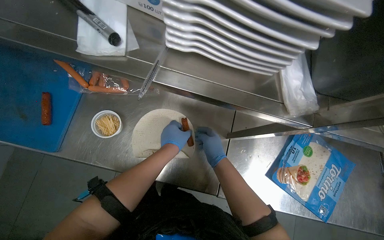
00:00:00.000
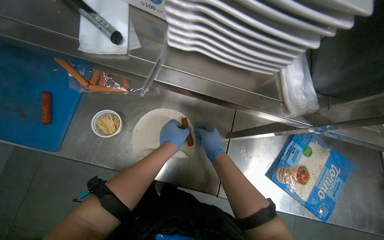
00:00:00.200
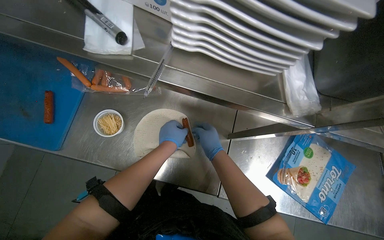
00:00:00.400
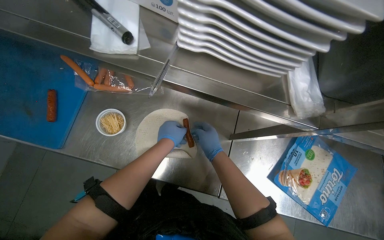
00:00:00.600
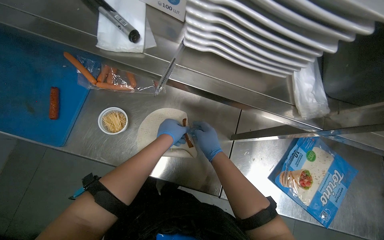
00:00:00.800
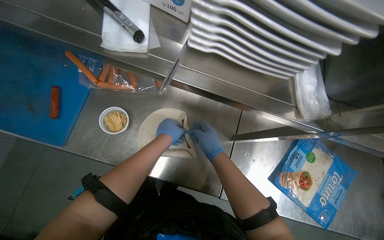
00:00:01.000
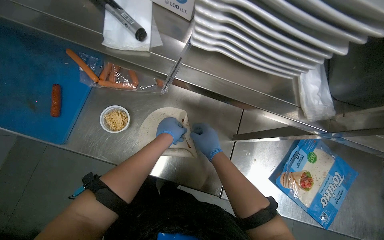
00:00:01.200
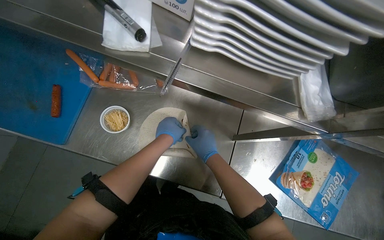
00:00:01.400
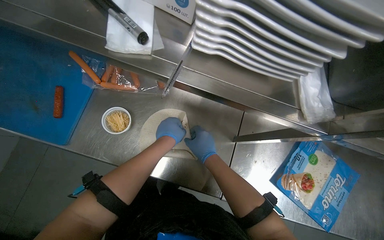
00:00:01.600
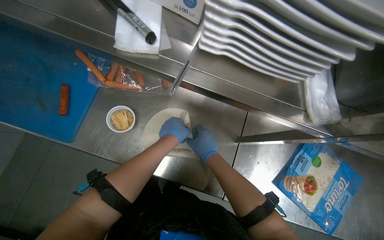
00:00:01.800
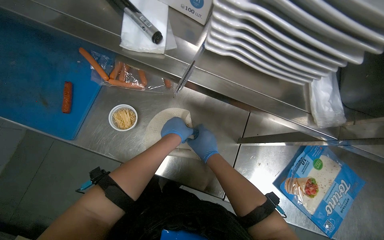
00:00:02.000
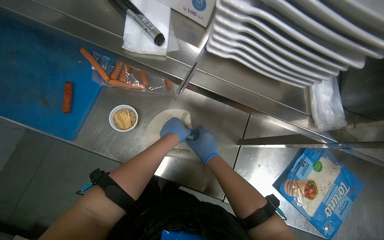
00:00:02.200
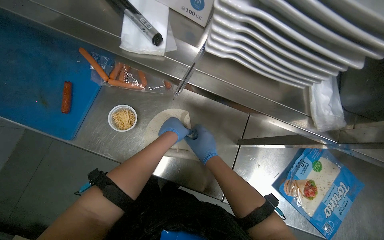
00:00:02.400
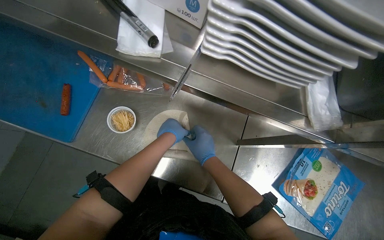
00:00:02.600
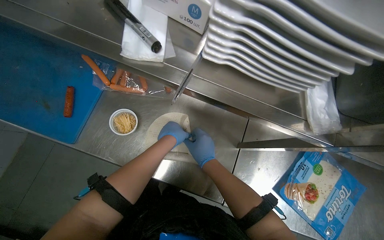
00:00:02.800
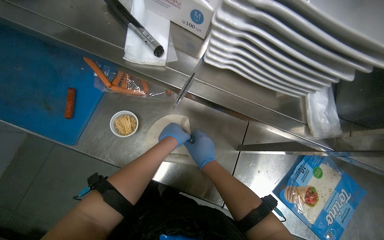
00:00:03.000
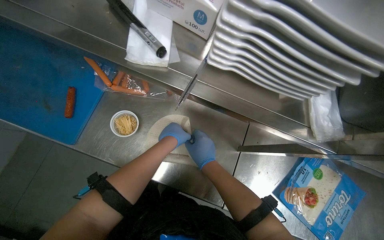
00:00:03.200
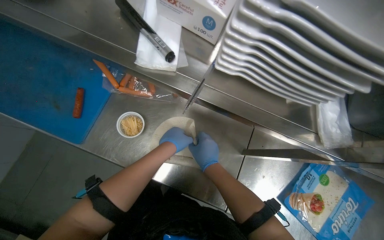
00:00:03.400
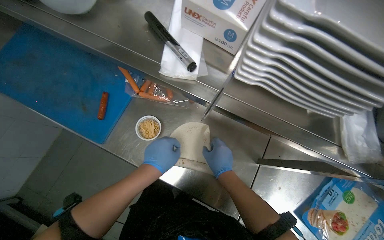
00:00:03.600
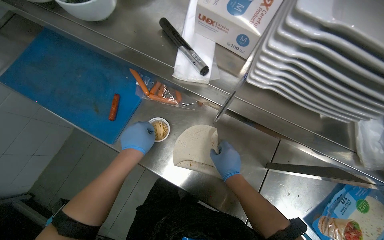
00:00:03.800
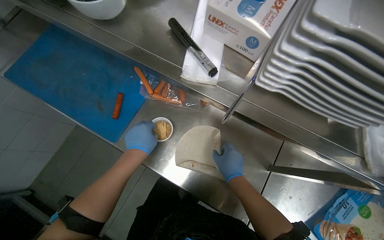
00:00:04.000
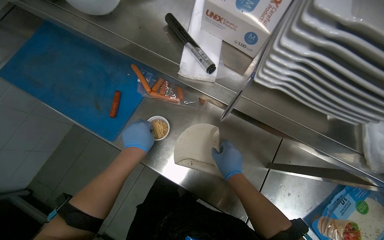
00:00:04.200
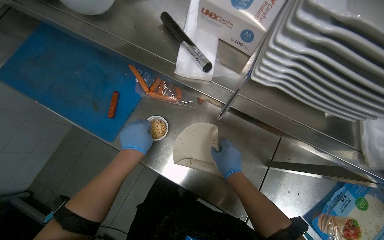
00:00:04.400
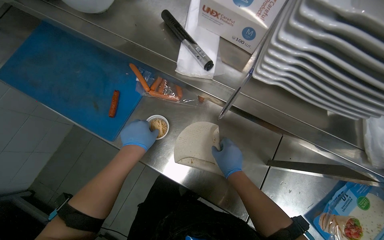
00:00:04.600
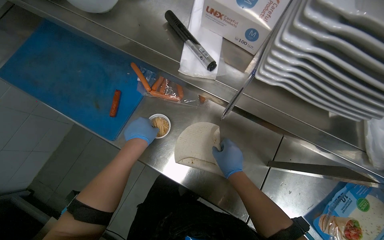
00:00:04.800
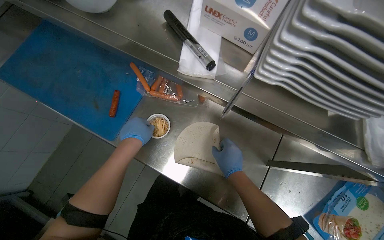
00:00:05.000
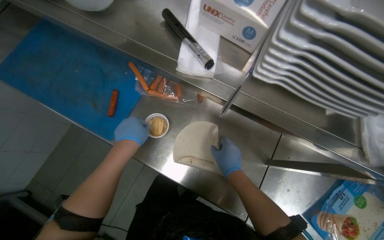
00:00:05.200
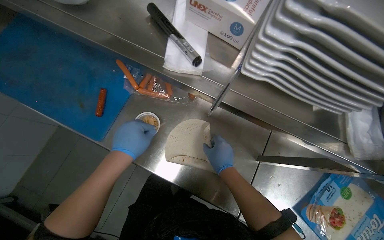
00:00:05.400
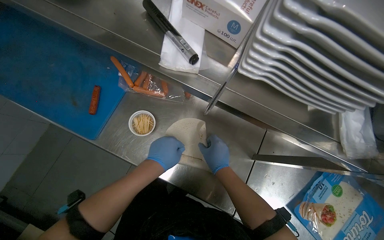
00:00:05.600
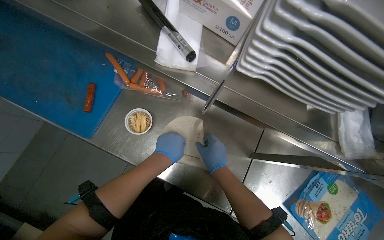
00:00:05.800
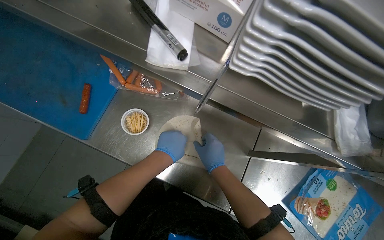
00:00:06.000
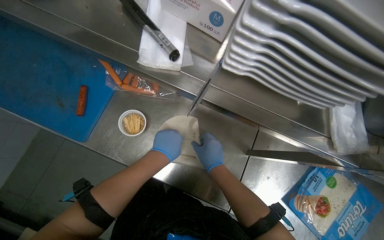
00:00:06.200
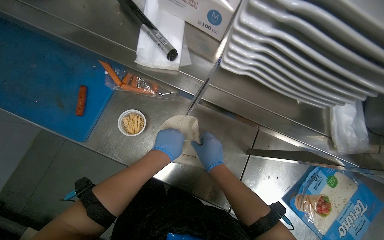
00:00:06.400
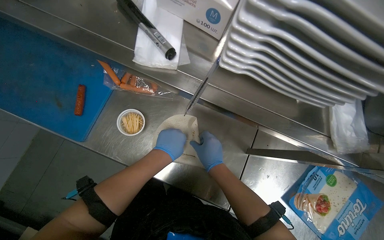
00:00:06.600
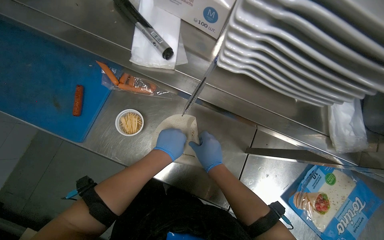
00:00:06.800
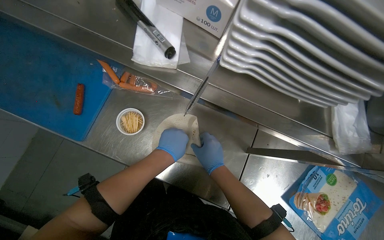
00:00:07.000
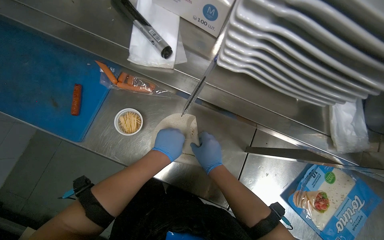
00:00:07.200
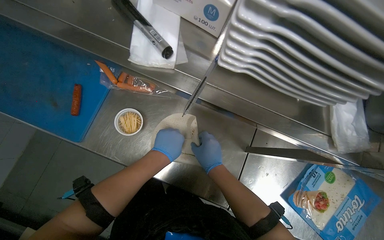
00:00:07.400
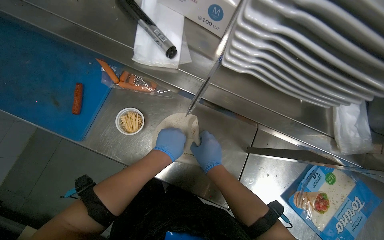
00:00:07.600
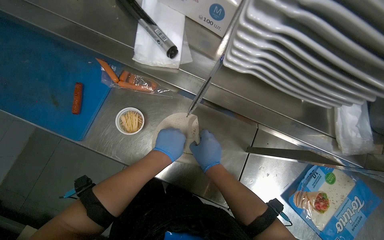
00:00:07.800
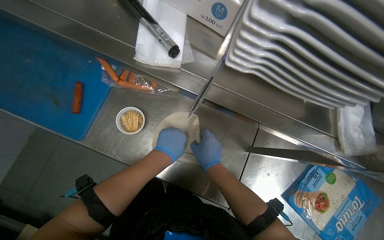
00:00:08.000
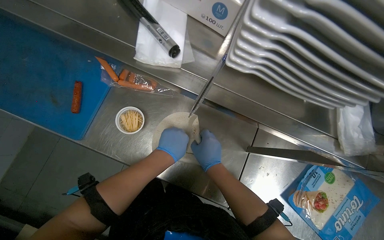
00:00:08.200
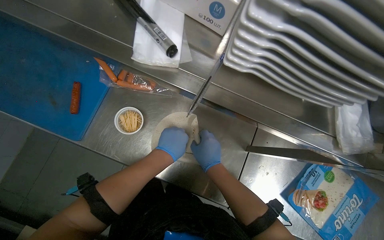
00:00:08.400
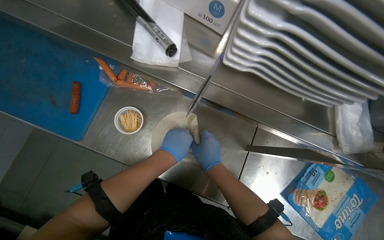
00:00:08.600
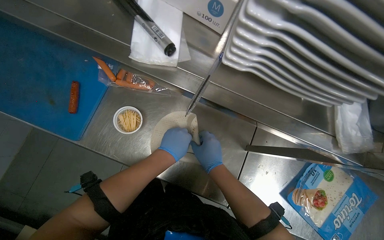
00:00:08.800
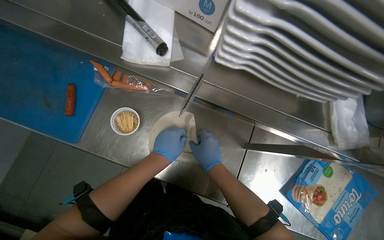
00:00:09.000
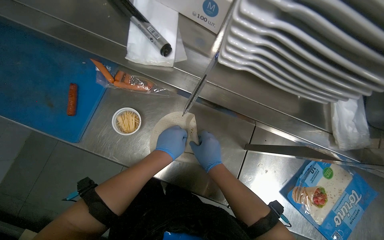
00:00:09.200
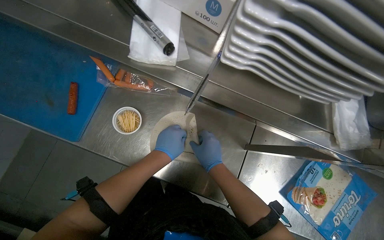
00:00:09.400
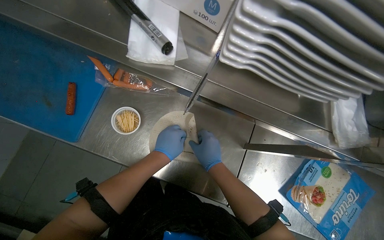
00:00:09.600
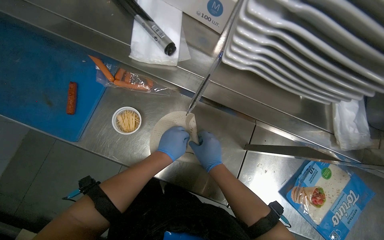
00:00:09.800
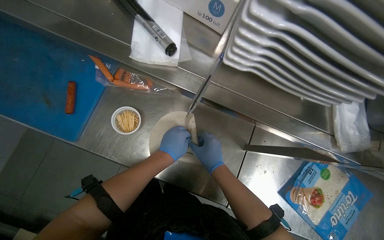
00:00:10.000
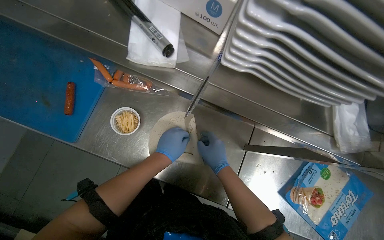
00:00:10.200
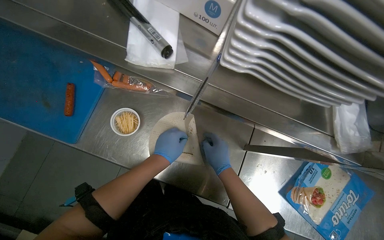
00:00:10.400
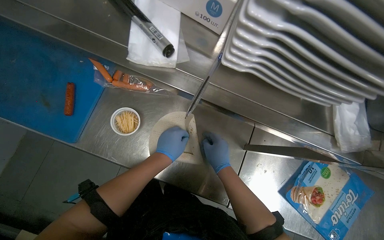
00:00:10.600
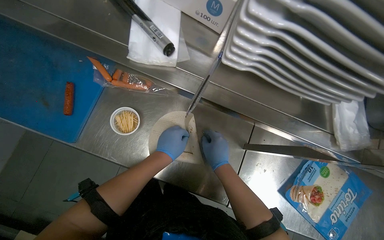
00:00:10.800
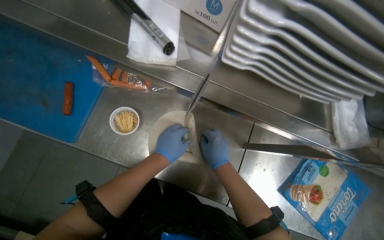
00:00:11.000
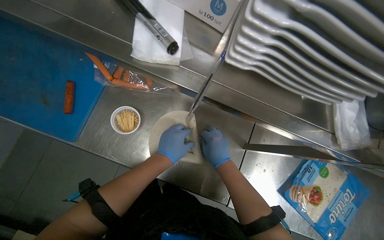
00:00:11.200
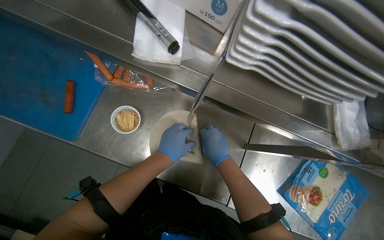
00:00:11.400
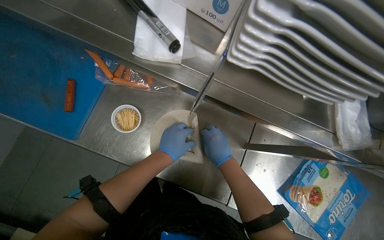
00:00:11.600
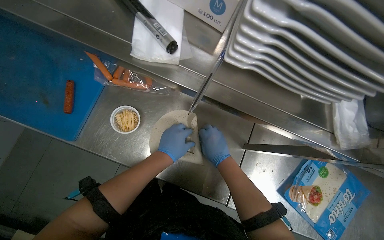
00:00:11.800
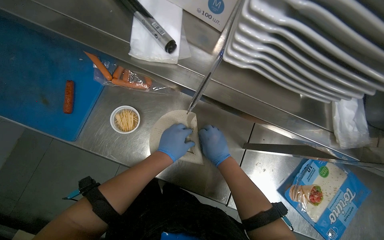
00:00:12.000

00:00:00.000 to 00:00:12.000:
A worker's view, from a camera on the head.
Job: preparing food.
The whole recording: Rolling sausages into tortillas. The worker places sausages onto tortillas and rolls them up.
00:00:00.000 to 00:00:03.000: The hands work in one place, with small movements.
00:00:03.000 to 00:00:04.400: The left hand goes about 20 cm to the left.
00:00:04.400 to 00:00:06.000: The left hand goes some 15 cm to the right.
00:00:06.000 to 00:00:12.000: The hands stay close to where they were, moving slightly.

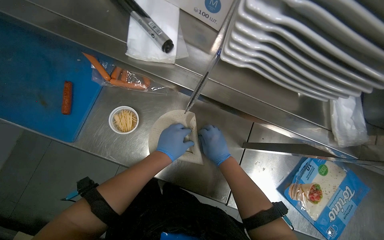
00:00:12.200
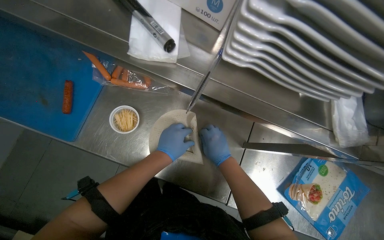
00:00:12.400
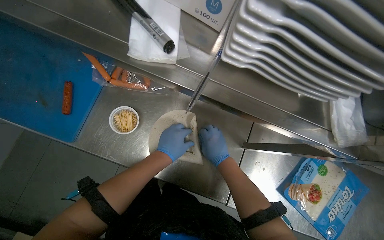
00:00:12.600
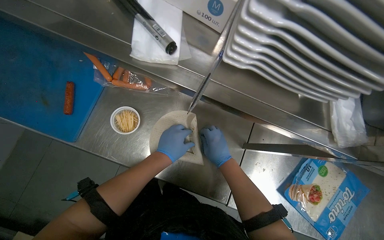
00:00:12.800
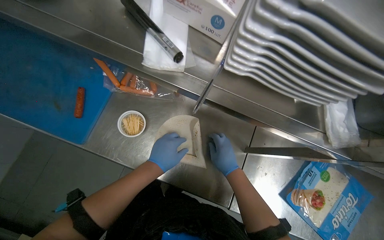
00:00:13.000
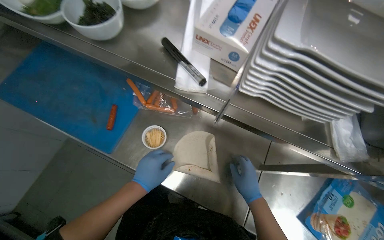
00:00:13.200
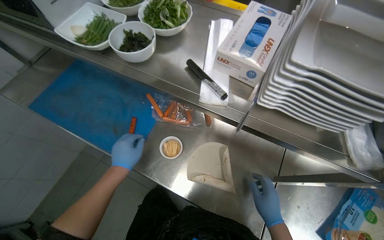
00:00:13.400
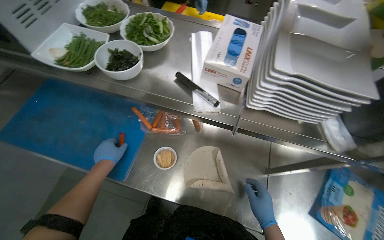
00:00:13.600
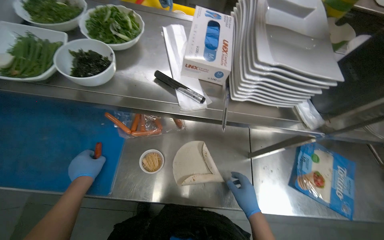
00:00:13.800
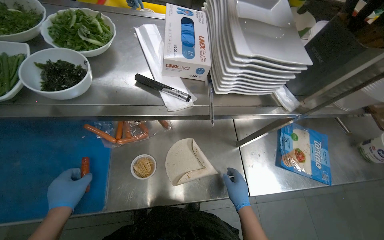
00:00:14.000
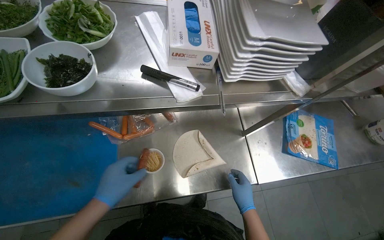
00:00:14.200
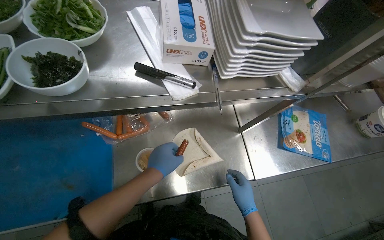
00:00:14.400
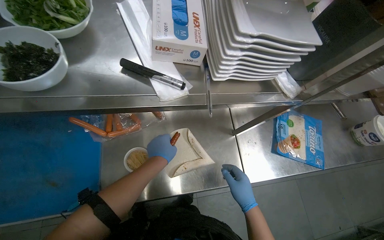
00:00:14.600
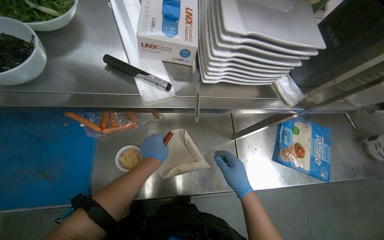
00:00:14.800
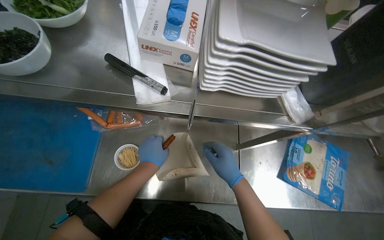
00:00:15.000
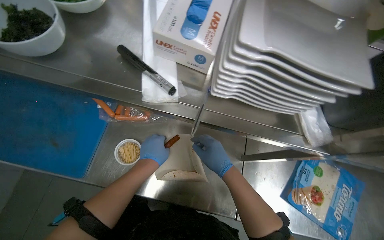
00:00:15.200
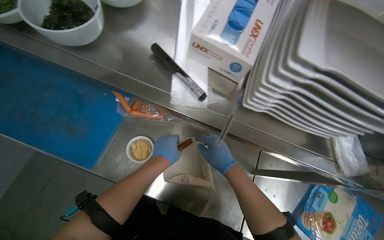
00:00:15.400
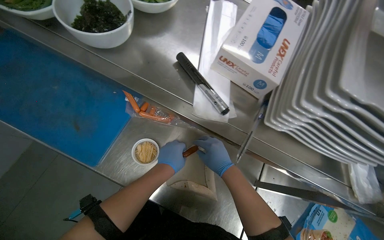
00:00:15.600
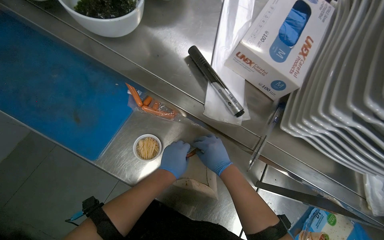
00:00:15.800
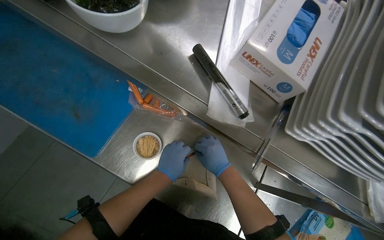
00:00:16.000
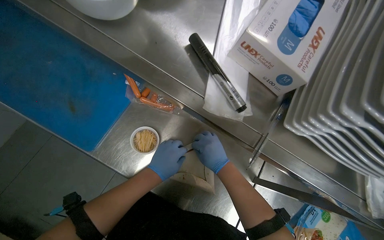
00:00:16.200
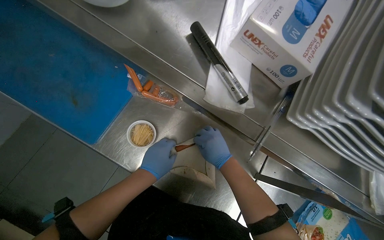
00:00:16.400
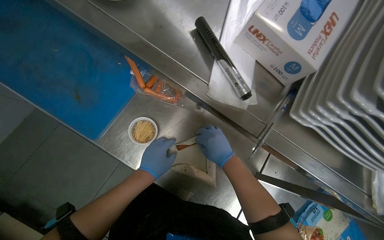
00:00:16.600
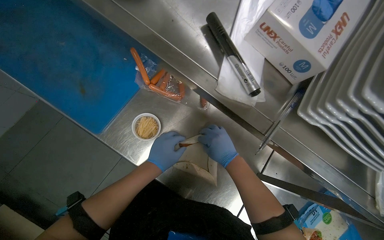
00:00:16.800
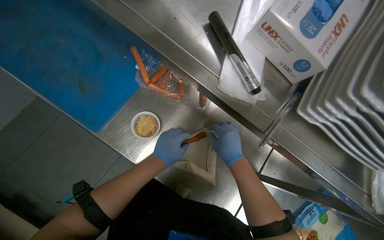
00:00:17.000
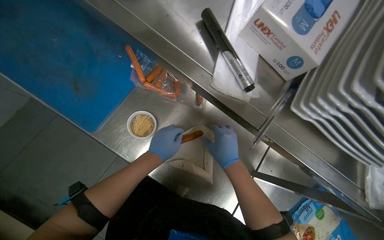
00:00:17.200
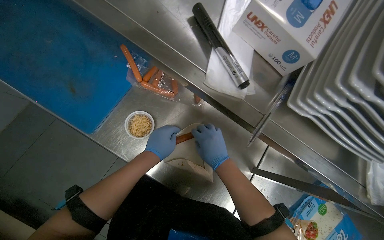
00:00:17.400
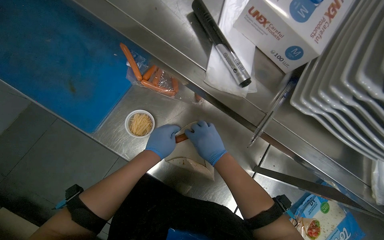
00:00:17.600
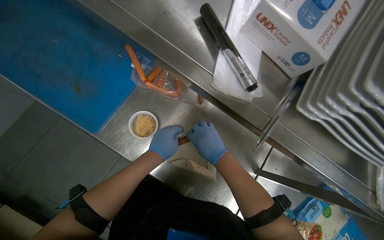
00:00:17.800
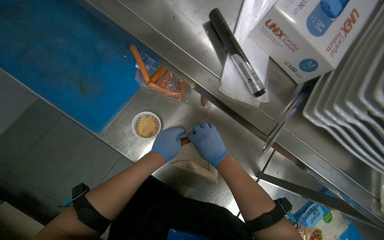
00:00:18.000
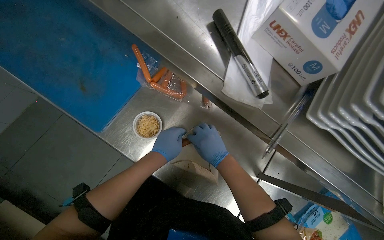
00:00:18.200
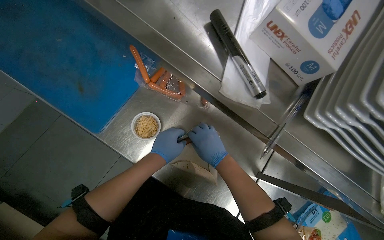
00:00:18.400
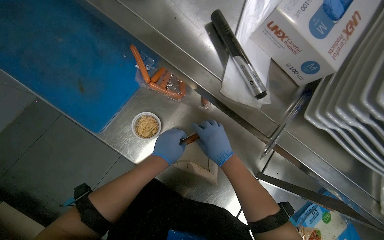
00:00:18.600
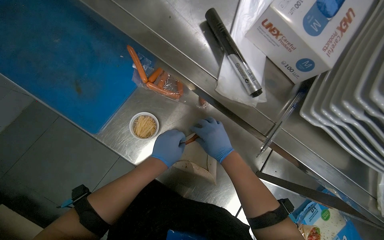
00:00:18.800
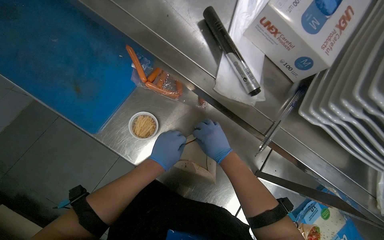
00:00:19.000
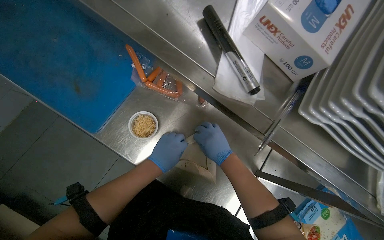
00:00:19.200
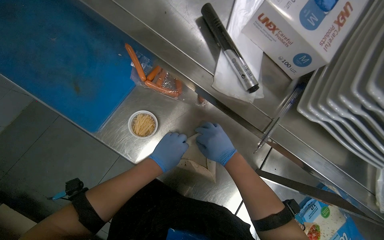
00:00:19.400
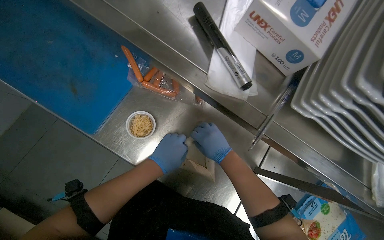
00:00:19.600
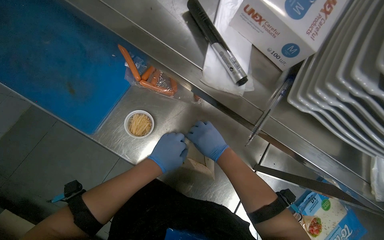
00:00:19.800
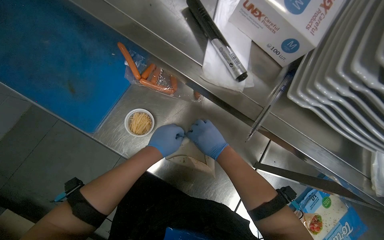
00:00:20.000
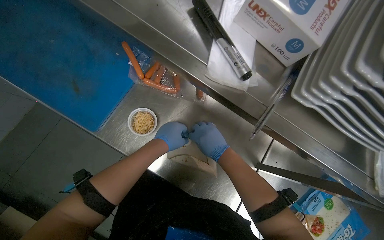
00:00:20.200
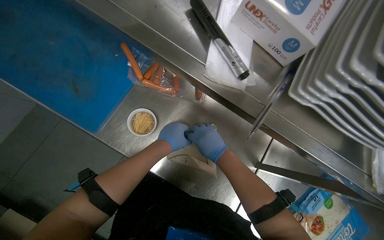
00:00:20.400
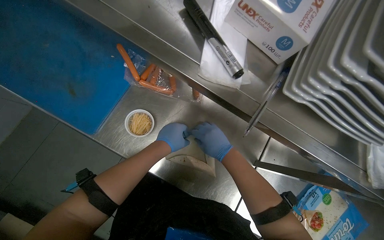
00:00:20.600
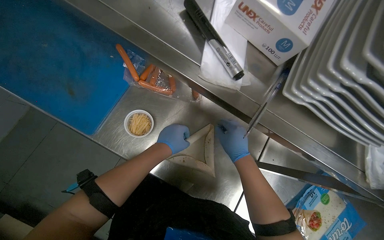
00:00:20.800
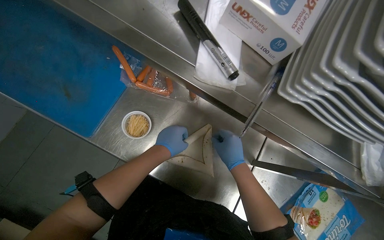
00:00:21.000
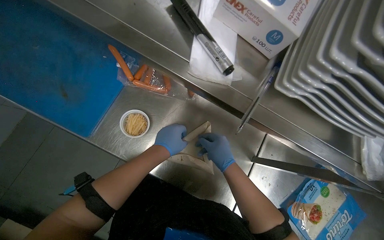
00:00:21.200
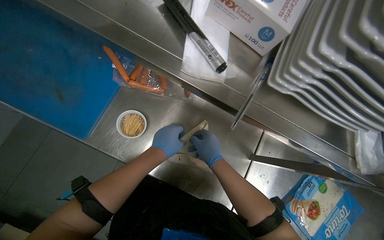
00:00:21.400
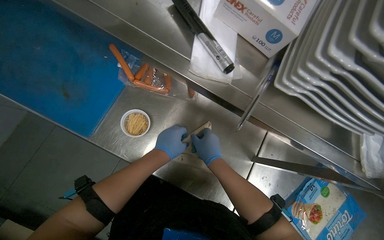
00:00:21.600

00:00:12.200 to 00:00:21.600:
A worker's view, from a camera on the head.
Job: preparing food.
The whole recording: Rolling sausages into tortillas. The worker places sausages onto tortillas and rolls them up.
00:00:12.200 to 00:00:13.800: The wearer looks about 15 degrees further upward. The left hand moves to the left, roughly 30 cm. Meanwhile the right hand shifts roughly 10 cm down the picture.
00:00:17.000 to 00:00:21.600: The hands are busy where they are.
